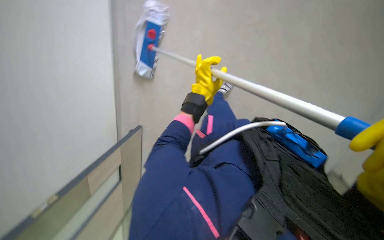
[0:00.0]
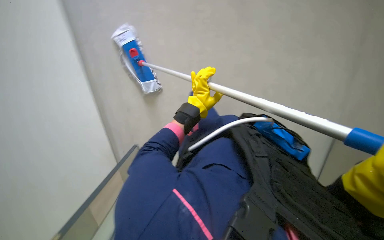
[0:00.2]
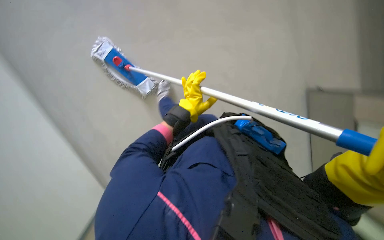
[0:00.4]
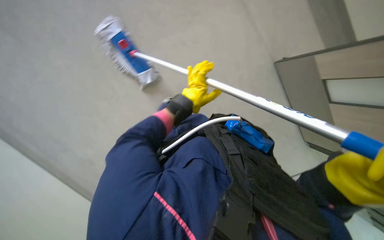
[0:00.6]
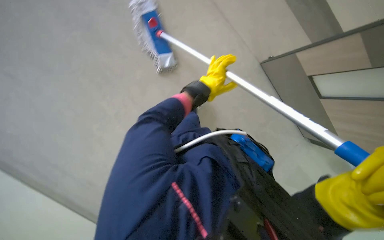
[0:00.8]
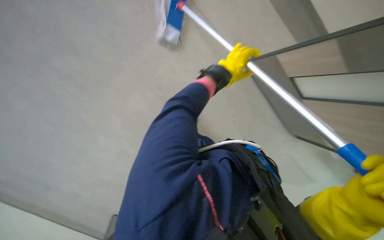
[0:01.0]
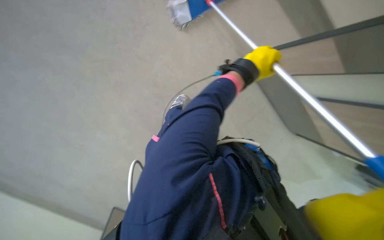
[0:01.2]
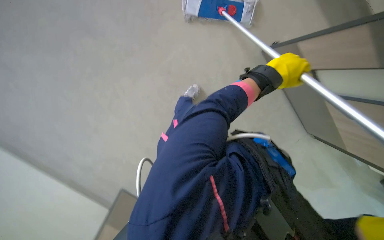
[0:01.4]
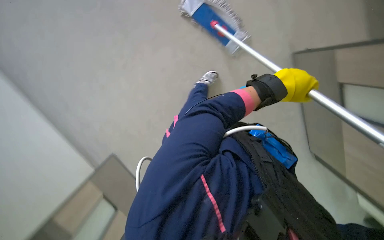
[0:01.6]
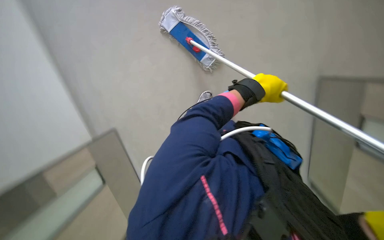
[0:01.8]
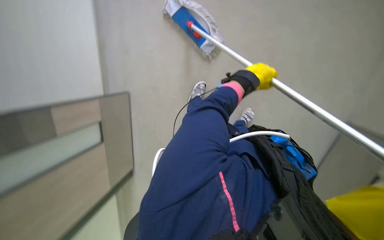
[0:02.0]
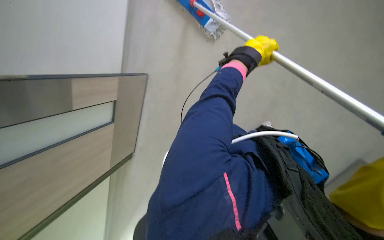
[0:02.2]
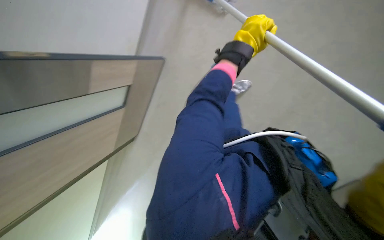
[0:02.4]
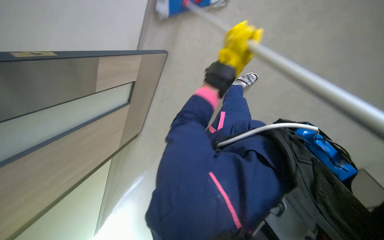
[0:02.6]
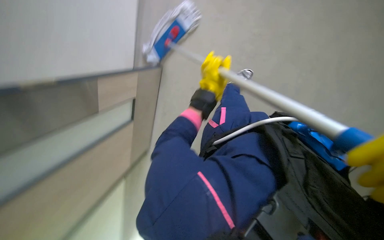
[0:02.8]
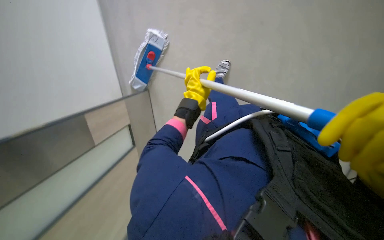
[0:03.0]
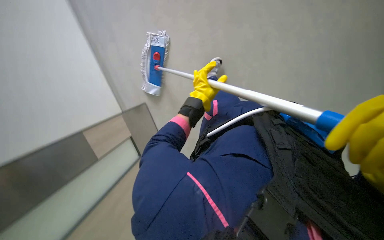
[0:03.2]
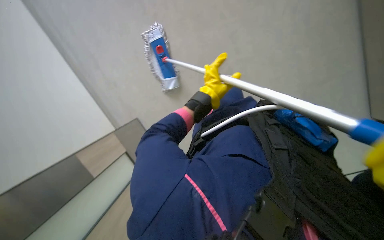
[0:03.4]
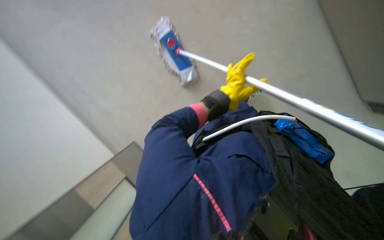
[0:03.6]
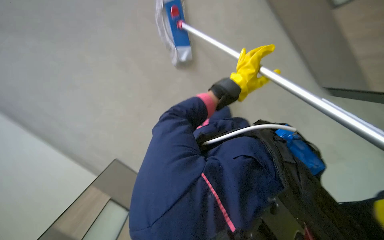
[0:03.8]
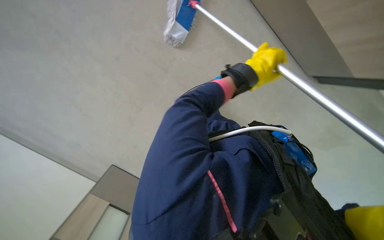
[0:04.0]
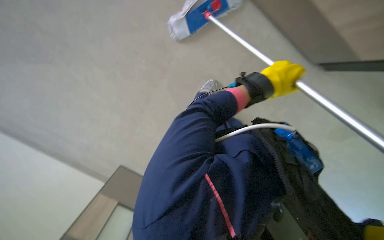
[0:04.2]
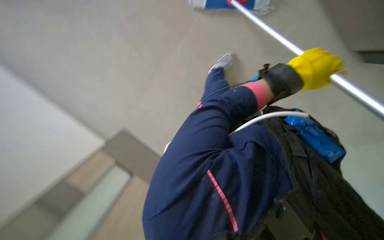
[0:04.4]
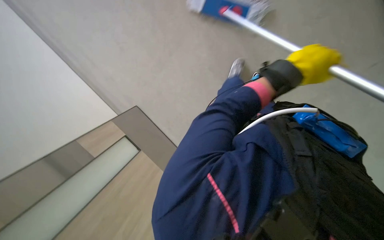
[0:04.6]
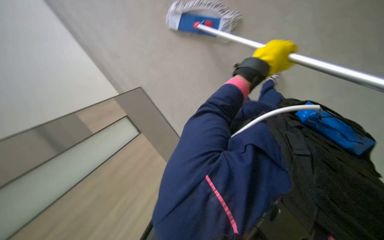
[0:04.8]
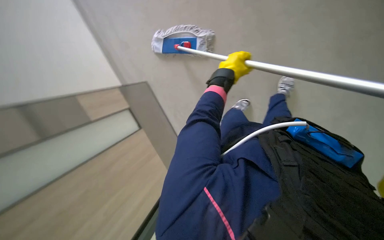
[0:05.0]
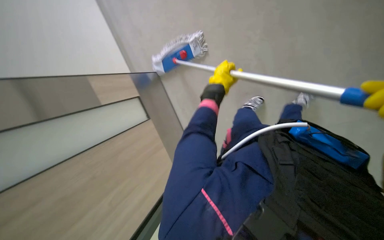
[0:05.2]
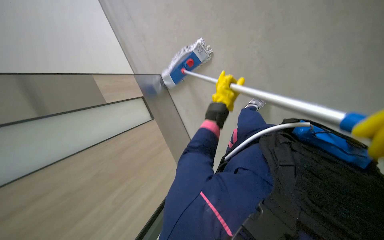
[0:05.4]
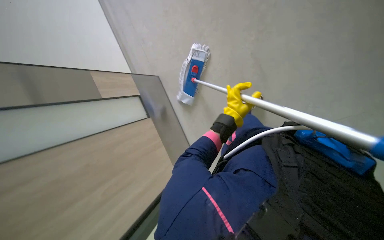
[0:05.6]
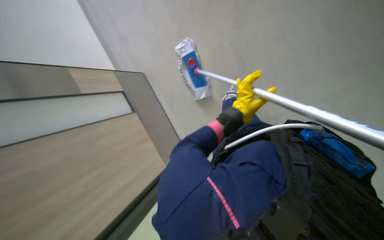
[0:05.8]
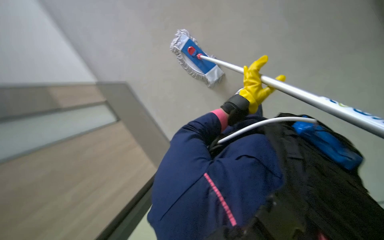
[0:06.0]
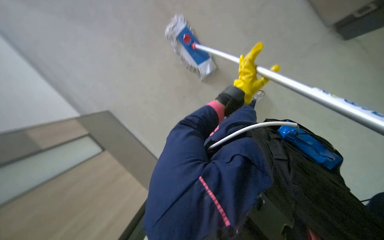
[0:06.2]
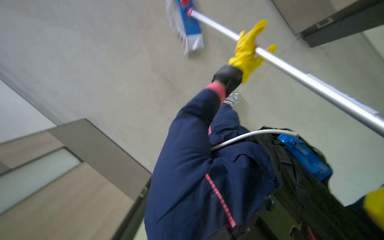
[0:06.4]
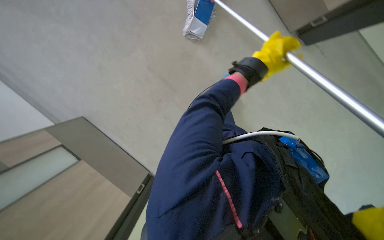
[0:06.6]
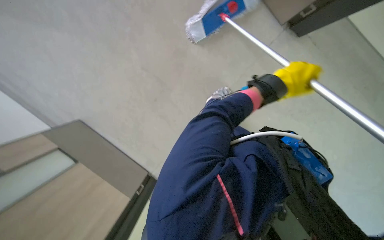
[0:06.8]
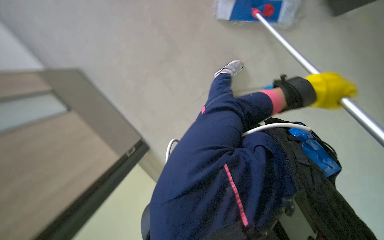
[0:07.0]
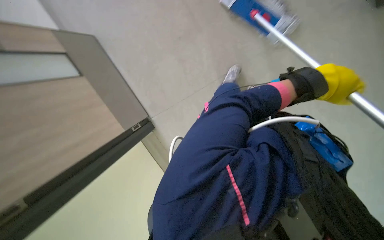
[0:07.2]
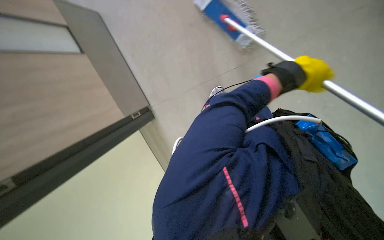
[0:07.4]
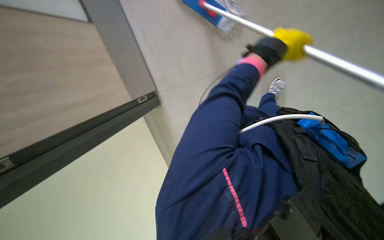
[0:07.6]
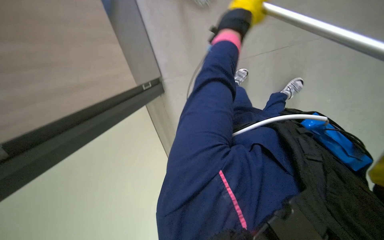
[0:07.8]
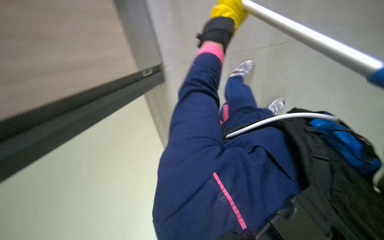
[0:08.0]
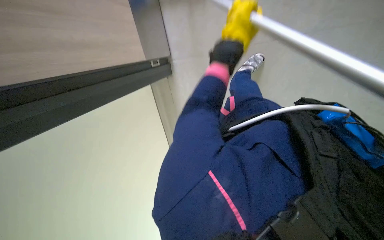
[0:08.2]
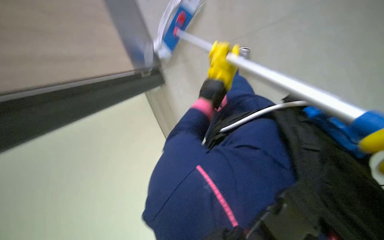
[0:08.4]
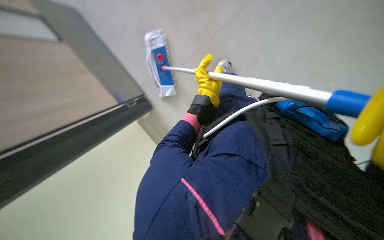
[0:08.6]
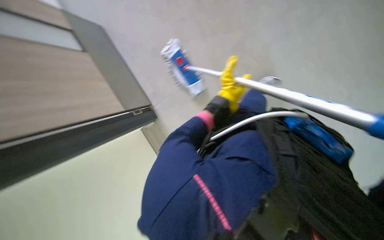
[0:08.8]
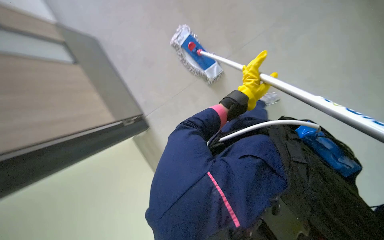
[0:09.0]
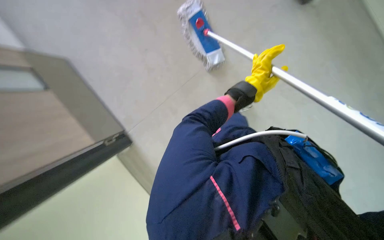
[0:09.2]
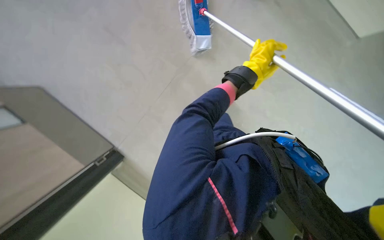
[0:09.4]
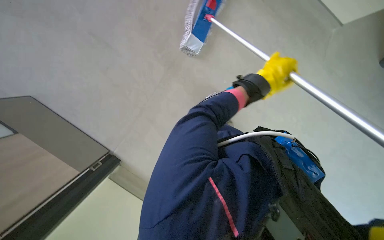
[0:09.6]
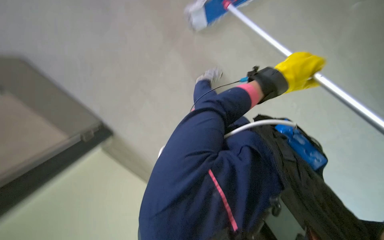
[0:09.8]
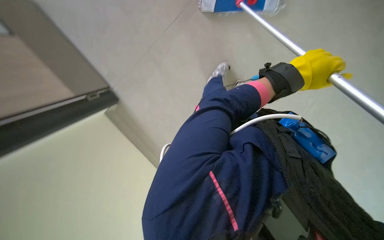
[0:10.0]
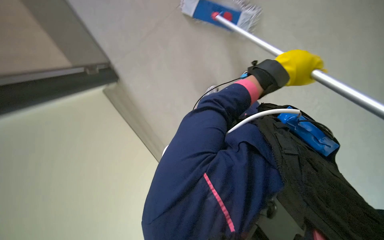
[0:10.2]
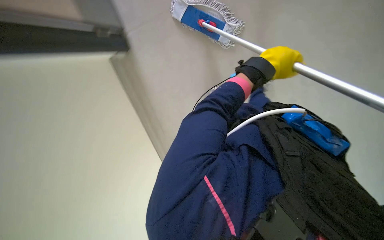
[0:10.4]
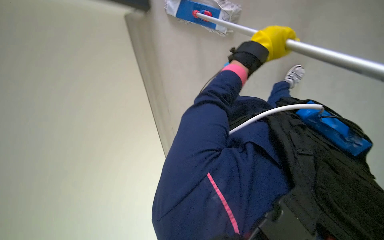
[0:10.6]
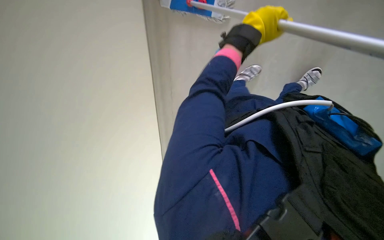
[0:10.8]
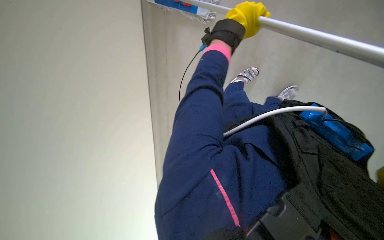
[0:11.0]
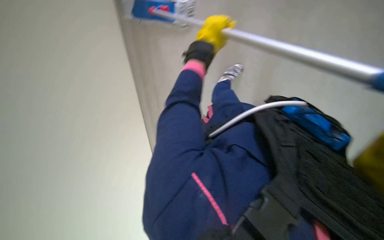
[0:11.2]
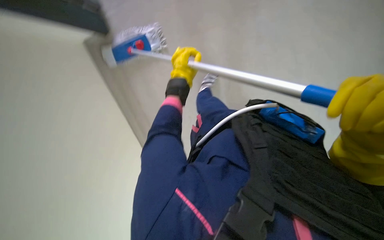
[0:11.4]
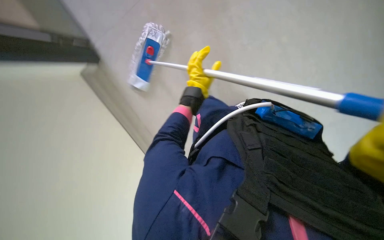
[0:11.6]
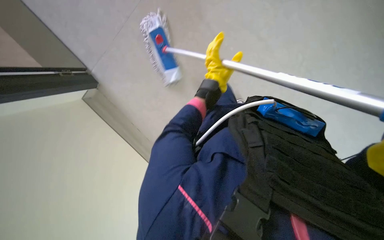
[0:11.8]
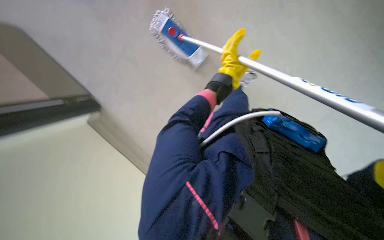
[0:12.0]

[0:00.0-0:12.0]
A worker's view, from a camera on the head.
Job: mopping floor.
The whole recording: Mopping hallway floor. The worker mops the hallway floor, periodically wringing the mop in the bucket.
0:00.0 to 0:01.6: The left hand travels to the right by some 20 cm.
0:01.6 to 0:03.0: The left hand moves to the left and farther from the camera, about 15 cm.
0:03.0 to 0:04.4: The view pans to the left by about 20 degrees. The view tips downward by approximately 25 degrees. The left hand moves to the right, about 20 cm.
0:06.0 to 0:07.6: The view tips downward by roughly 15 degrees.
0:07.6 to 0:09.0: The left hand shifts roughly 15 cm farther from the camera.
0:09.0 to 0:10.4: The view swings some 20 degrees to the right. The view tips downward by approximately 15 degrees. The left hand goes roughly 10 cm nearer to the camera.
0:10.4 to 0:12.0: The scene turns some 25 degrees counterclockwise in the picture.

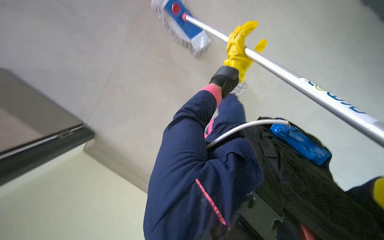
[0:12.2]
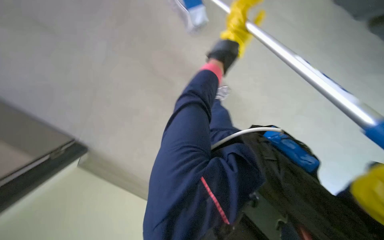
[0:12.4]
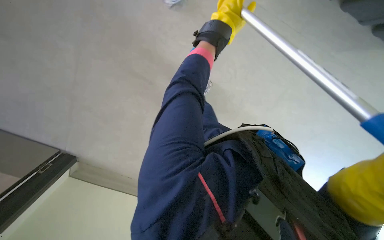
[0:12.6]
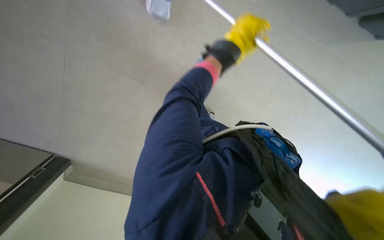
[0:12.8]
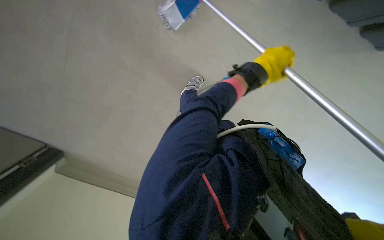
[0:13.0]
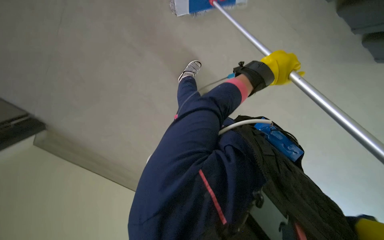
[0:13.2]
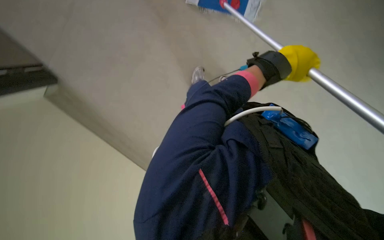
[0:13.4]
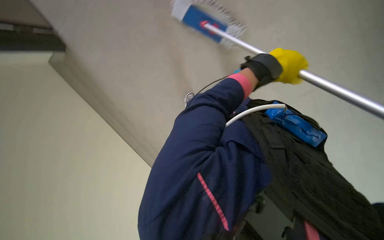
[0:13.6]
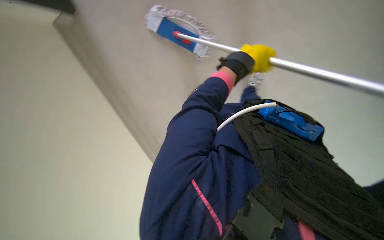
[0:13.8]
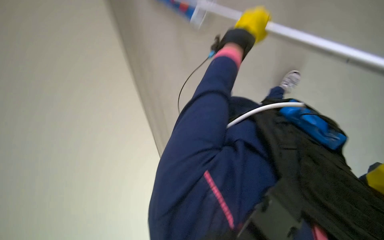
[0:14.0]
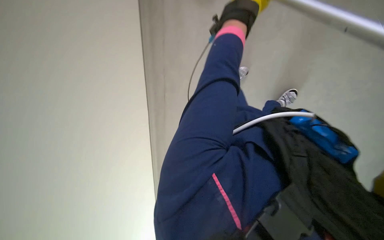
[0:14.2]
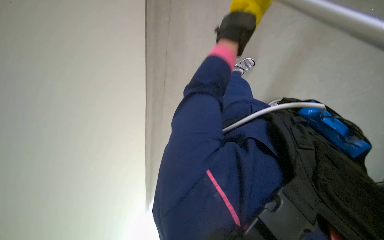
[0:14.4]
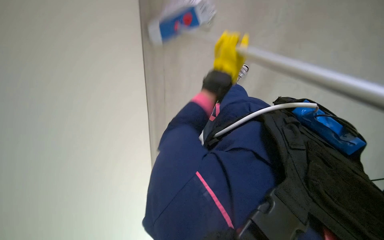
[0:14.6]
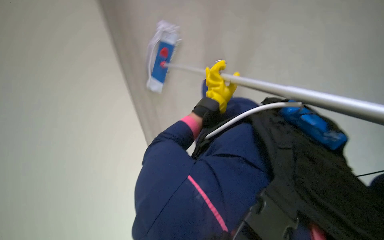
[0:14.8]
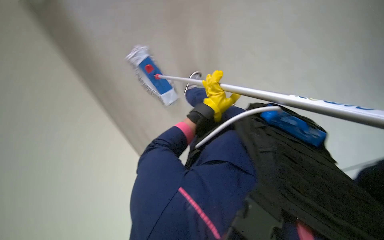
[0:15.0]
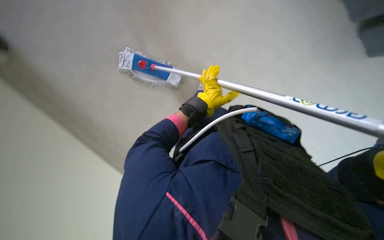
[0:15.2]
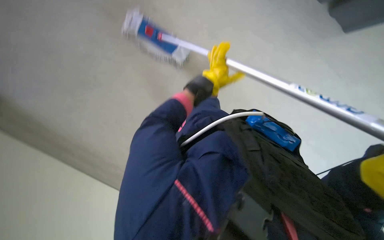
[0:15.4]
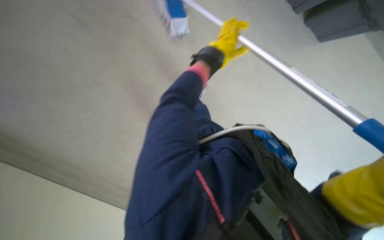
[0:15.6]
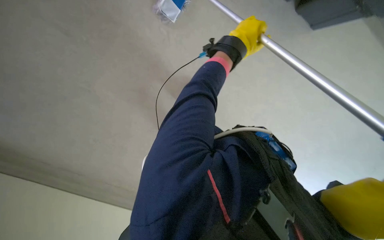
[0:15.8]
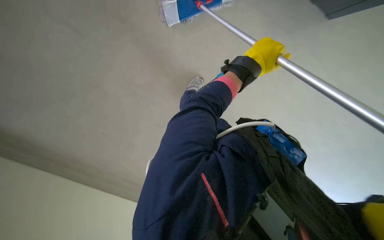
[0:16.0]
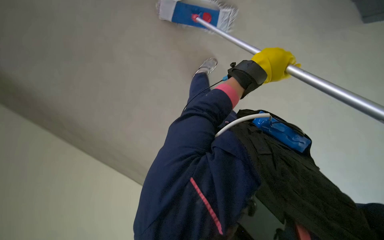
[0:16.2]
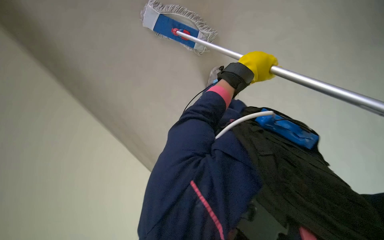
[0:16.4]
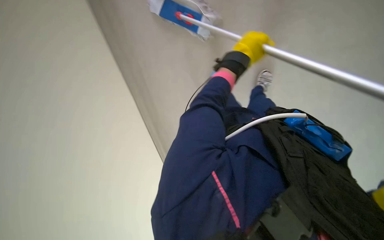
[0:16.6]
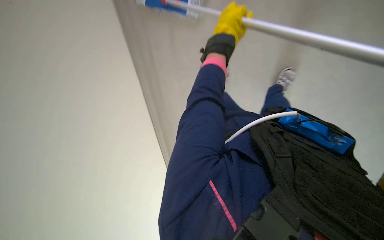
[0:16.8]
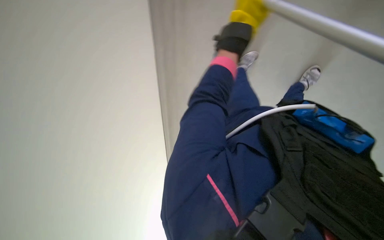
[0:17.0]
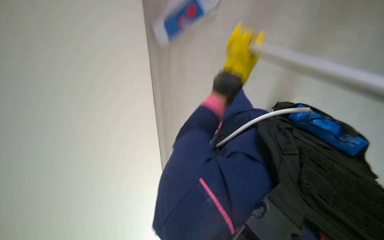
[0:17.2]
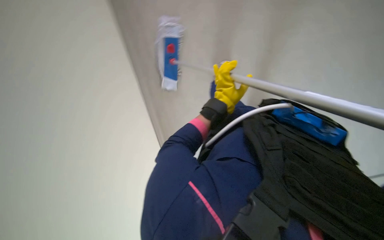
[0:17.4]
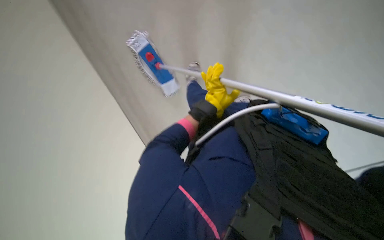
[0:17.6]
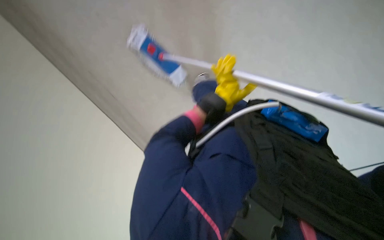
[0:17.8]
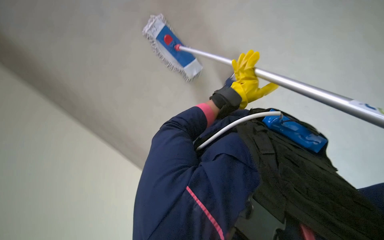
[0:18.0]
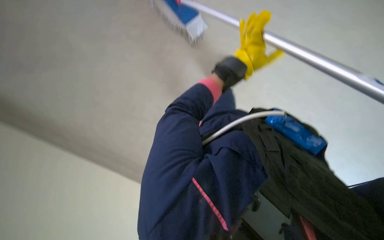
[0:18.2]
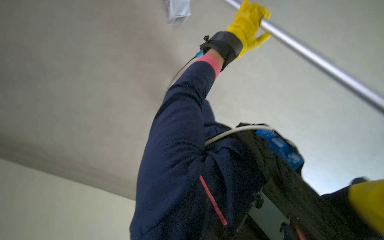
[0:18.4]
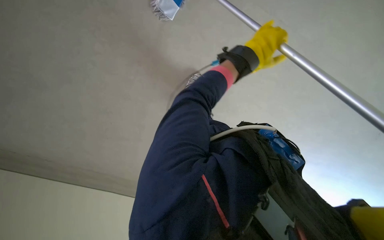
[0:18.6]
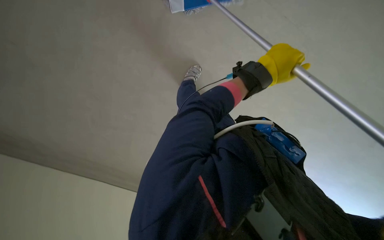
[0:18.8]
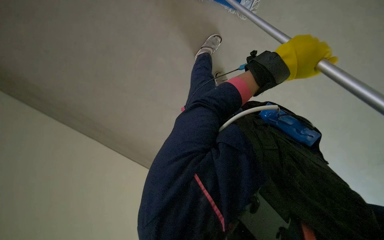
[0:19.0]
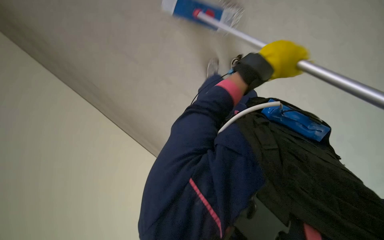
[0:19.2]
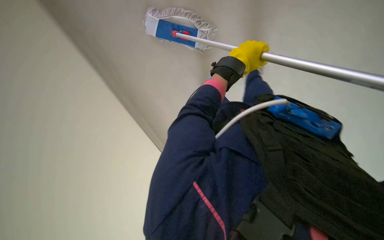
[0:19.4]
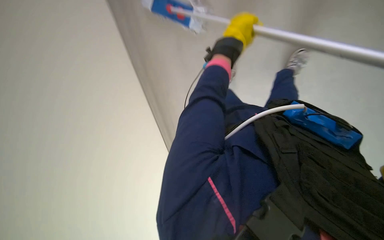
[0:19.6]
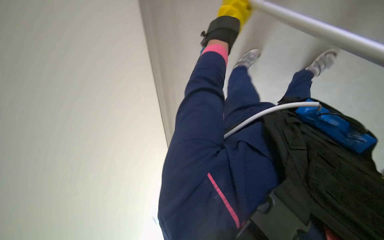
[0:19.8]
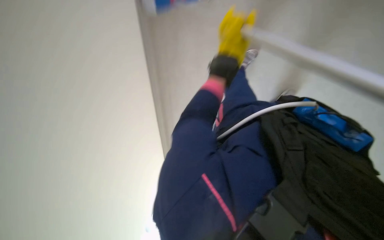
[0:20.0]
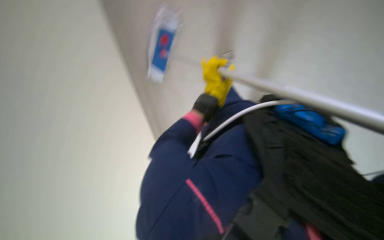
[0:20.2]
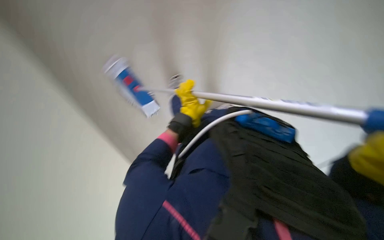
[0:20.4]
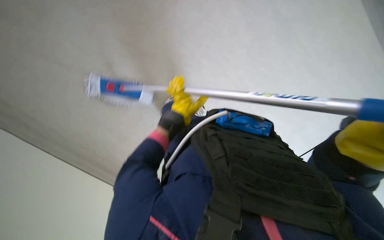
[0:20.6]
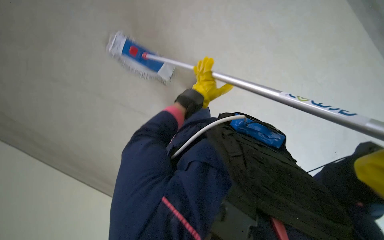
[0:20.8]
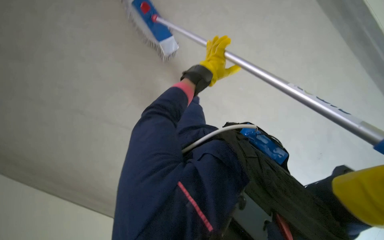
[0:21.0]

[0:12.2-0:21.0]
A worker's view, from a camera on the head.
Job: mopping floor.
The whole recording: Mopping hallway floor. The worker mops the hallway floor, periodically wringing the mop in the bucket.
0:12.2 to 0:13.6: The left hand heads to the right, covering about 10 cm, and moves roughly 15 cm up the picture and comes back.
0:13.6 to 0:15.2: The left hand travels farther from the camera and to the left by approximately 30 cm.
0:15.2 to 0:16.6: The camera sweeps to the right, by roughly 20 degrees. The view tips downward by roughly 10 degrees. The left hand goes some 20 cm nearer to the camera and to the right.
0:16.6 to 0:18.0: The left hand travels down the picture, farther from the camera and to the right by roughly 15 cm.
0:18.0 to 0:19.6: The left hand travels up the picture, nearer to the camera and to the left by some 25 cm.
0:19.6 to 0:21.0: The left hand moves farther from the camera, some 10 cm, and moves some 20 cm down the picture and comes back.
